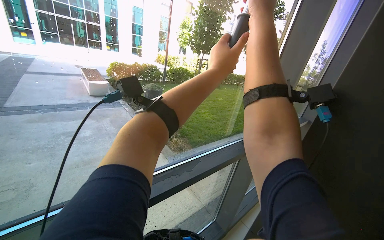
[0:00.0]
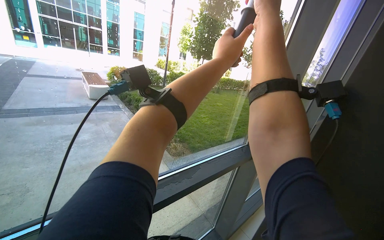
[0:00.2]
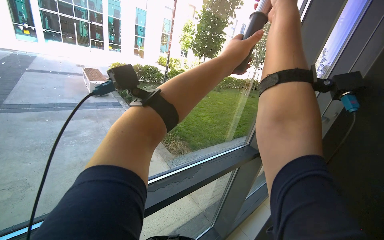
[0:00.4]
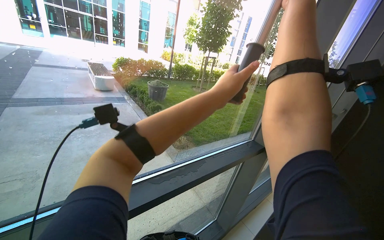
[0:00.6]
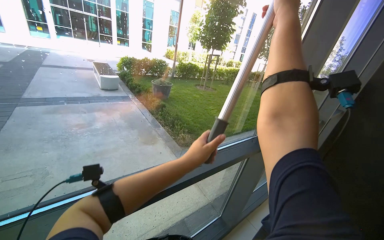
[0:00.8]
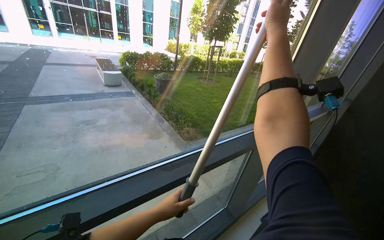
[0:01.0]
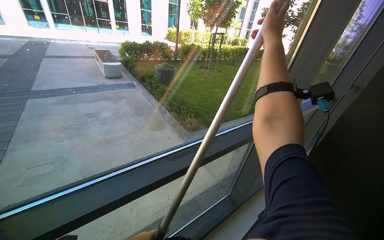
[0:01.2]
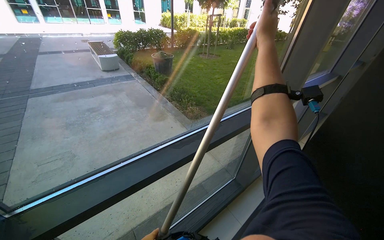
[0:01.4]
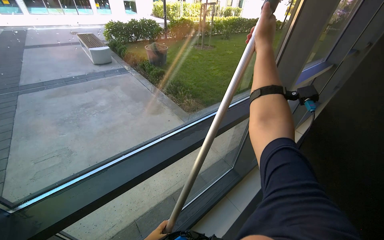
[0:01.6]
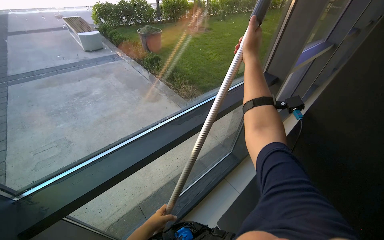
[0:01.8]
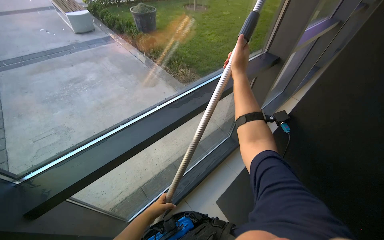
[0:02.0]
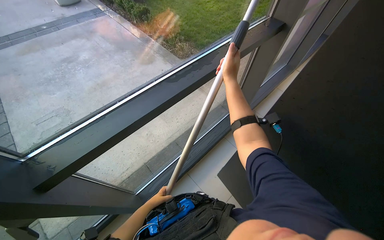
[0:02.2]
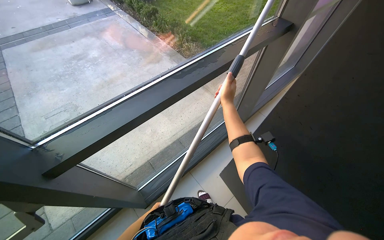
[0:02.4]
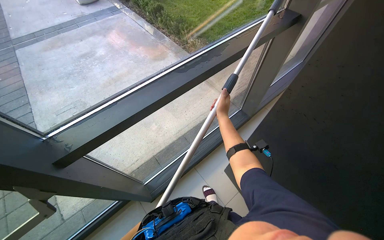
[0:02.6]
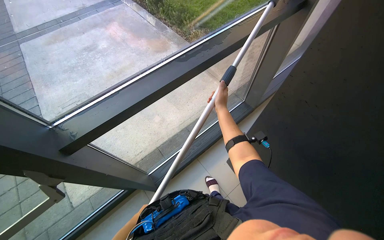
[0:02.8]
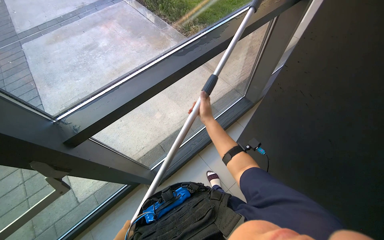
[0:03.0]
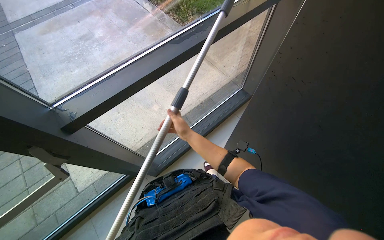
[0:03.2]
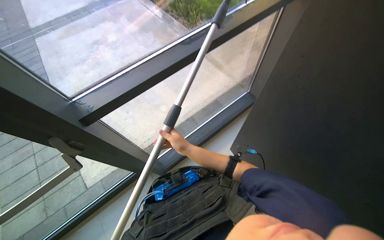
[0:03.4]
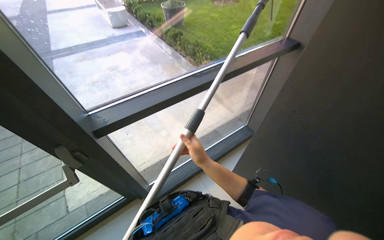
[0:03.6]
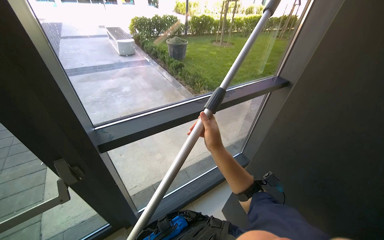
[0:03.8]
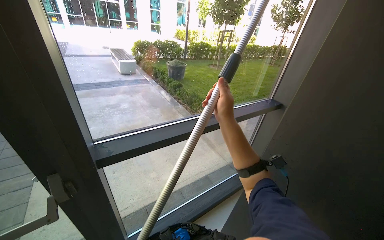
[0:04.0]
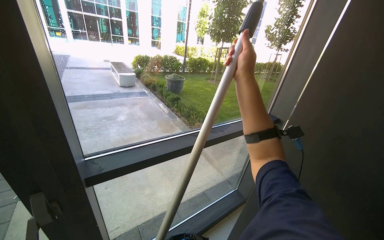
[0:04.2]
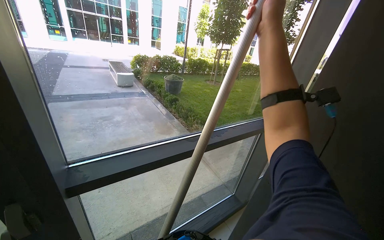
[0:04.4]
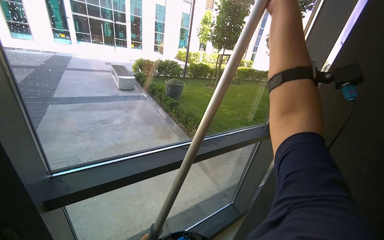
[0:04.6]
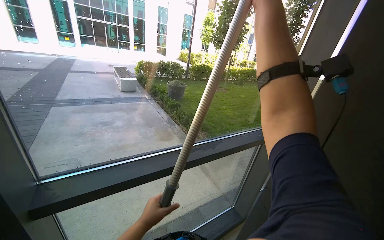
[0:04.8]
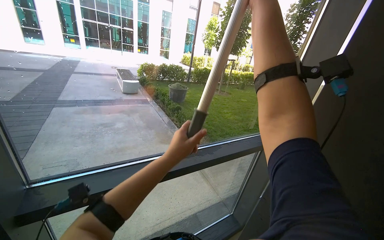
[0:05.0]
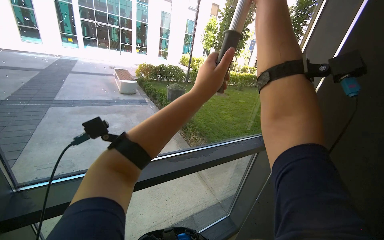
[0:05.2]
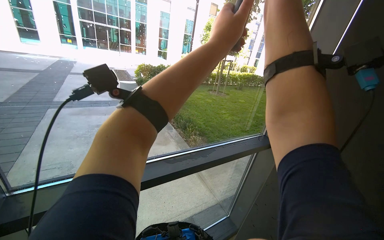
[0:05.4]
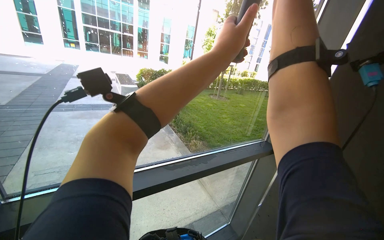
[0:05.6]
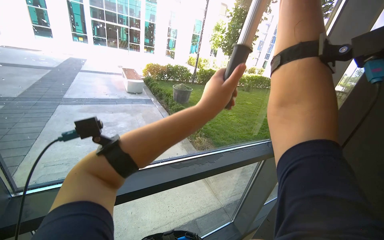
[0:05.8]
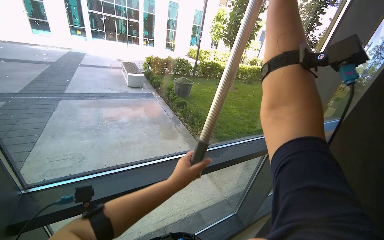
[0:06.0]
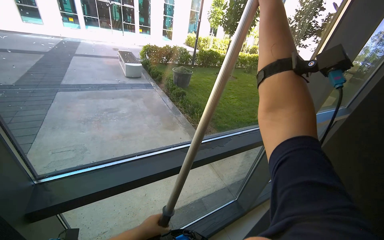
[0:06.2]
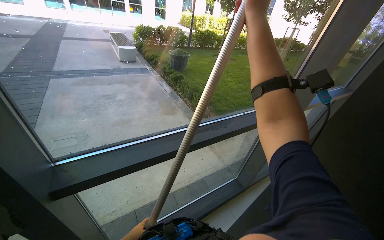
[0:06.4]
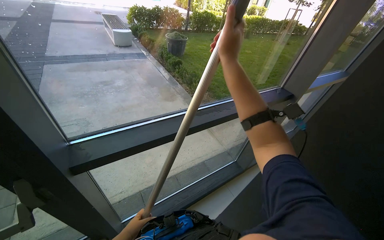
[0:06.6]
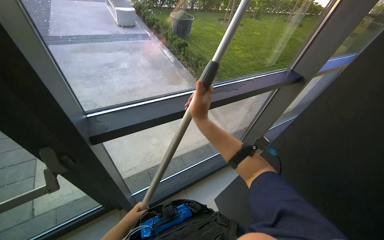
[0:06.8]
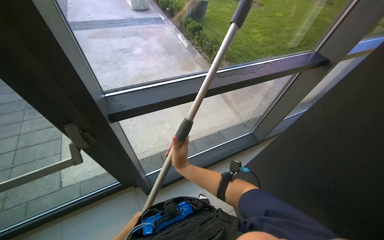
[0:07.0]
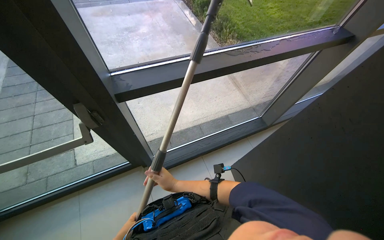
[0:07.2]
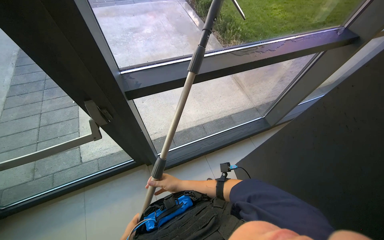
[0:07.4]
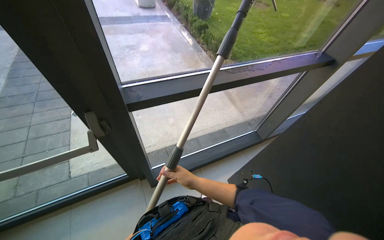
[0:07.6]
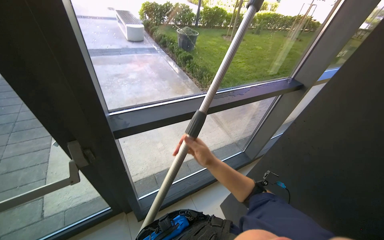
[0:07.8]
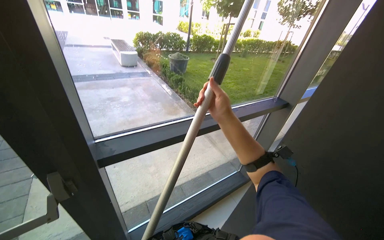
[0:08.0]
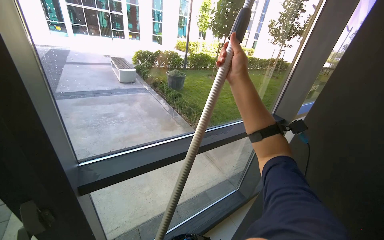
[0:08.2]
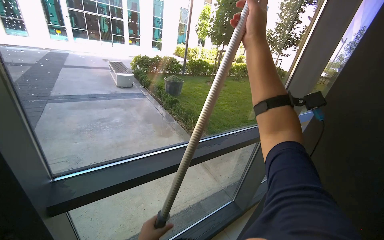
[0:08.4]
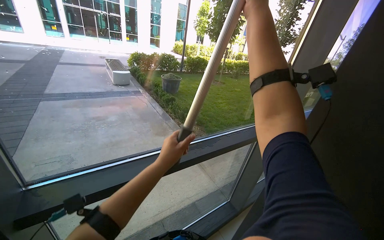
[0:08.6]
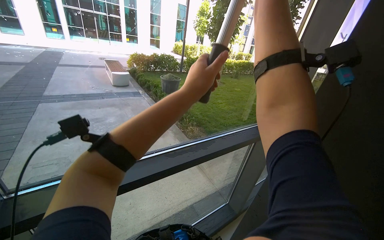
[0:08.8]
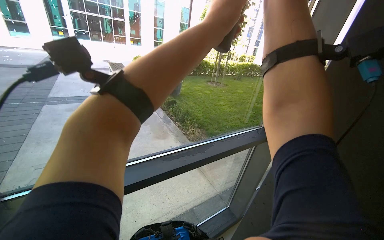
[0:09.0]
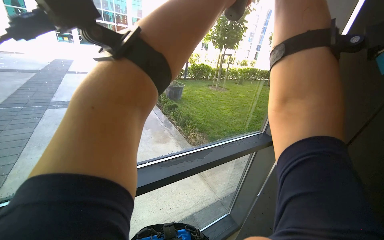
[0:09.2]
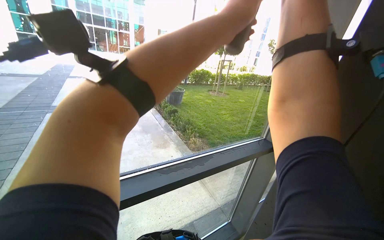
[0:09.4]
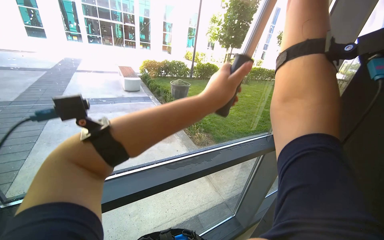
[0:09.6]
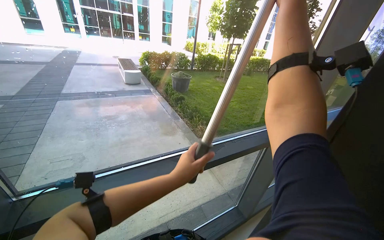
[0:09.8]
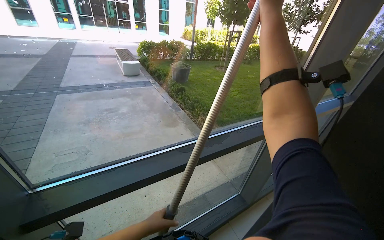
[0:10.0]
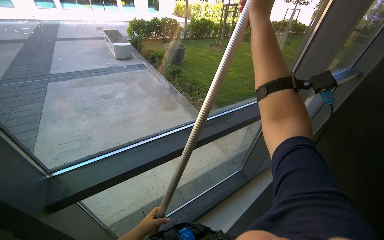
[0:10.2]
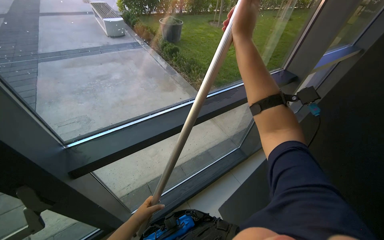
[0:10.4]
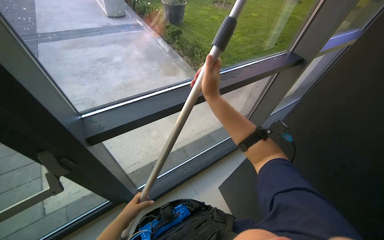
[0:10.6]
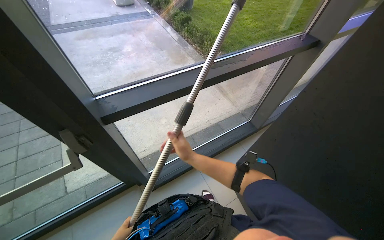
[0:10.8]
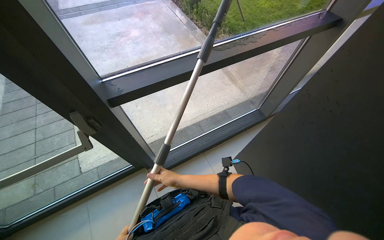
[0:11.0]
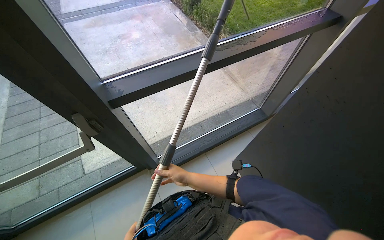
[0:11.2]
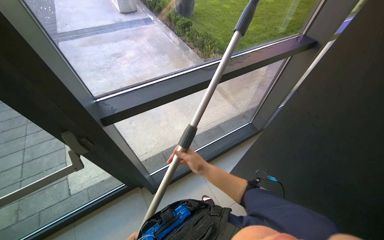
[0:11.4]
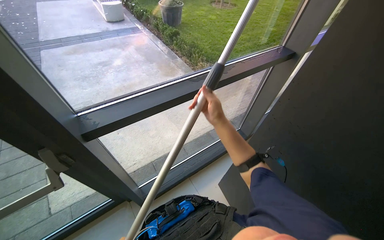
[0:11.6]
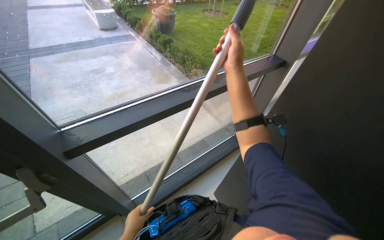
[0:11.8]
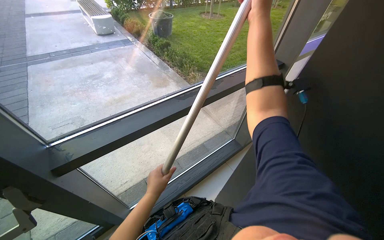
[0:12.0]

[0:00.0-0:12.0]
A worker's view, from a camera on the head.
Job: cleaning windows.
The whole recording: Cleaning building windows. The worker cleans large building windows using a pole with a squeegee and wipes the window frames with a cloth.
0:00.0 to 0:01.6: The view tilts some 15 degrees downward. The right hand heads farther from the camera, covering approximately 15 cm.
0:01.6 to 0:03.0: The view tips downward by roughly 25 degrees. The right hand goes approximately 50 cm down the picture and farther from the camera.
0:03.0 to 0:04.4: The wearer looks some 35 degrees further upward. The right hand is displaced up the picture and nearer to the camera by roughly 60 cm.
0:06.0 to 0:07.6: The view tilts roughly 25 degrees downward. The right hand travels down the picture, to the left and farther from the camera by approximately 90 cm.
0:07.6 to 0:09.0: The camera pitches upward, by about 25 degrees.
0:09.0 to 0:10.4: The view tips downward by about 20 degrees. The left hand moves down the picture and to the left, approximately 80 cm.
0:10.4 to 0:12.0: The right hand travels to the right by roughly 15 cm, and goes down the picture and returns, about 70 cm each way.

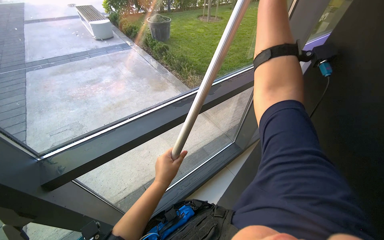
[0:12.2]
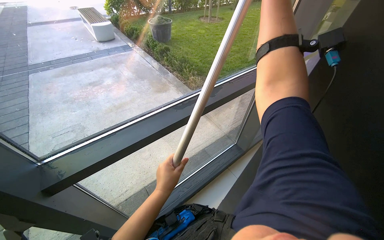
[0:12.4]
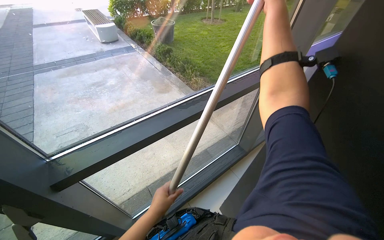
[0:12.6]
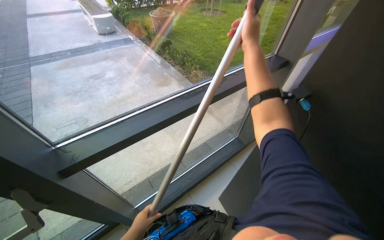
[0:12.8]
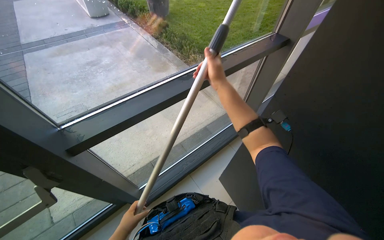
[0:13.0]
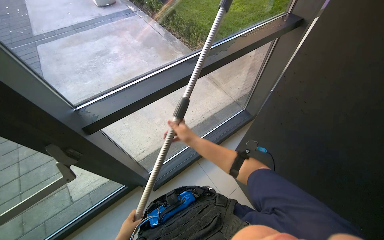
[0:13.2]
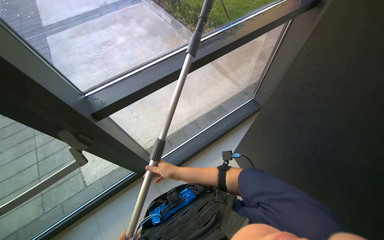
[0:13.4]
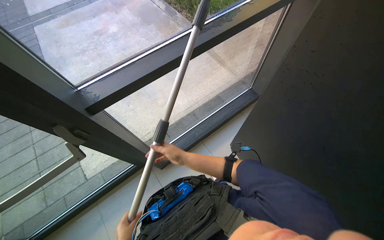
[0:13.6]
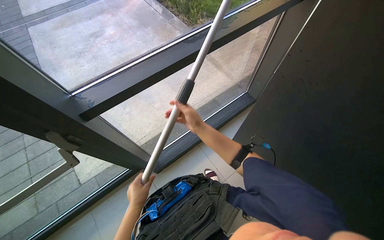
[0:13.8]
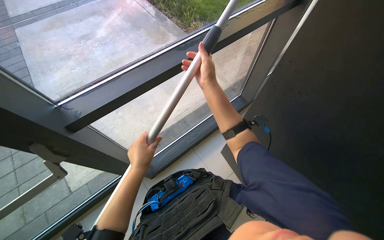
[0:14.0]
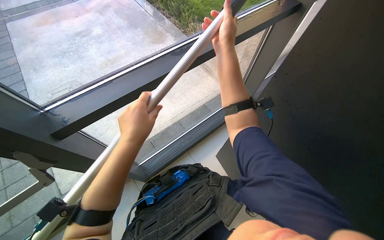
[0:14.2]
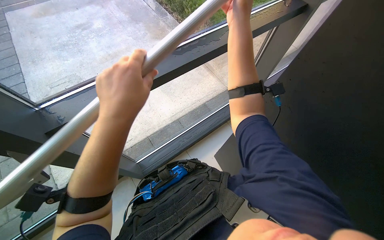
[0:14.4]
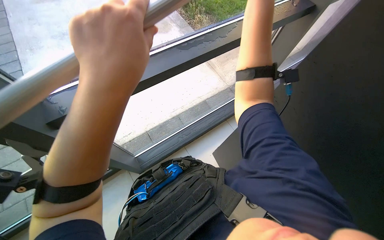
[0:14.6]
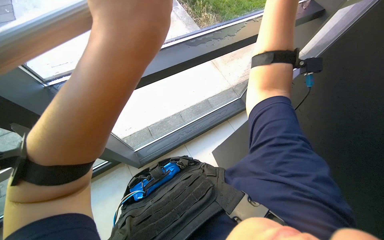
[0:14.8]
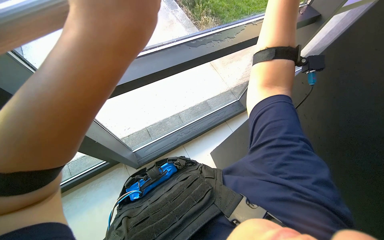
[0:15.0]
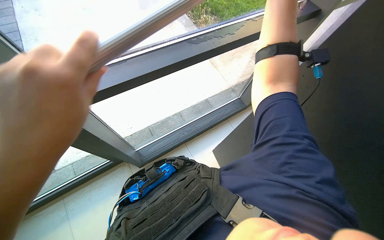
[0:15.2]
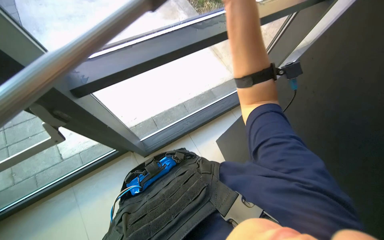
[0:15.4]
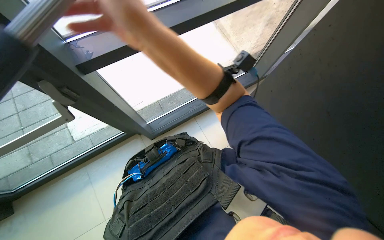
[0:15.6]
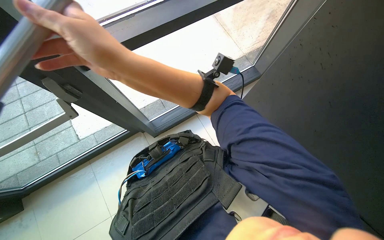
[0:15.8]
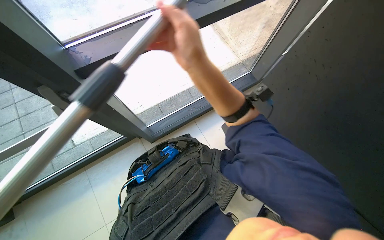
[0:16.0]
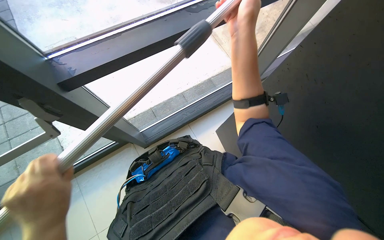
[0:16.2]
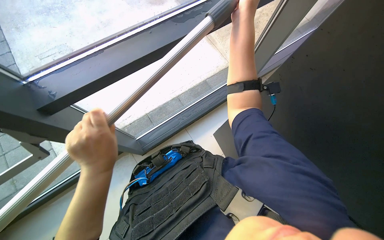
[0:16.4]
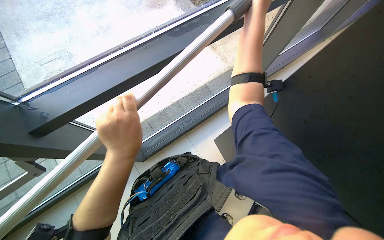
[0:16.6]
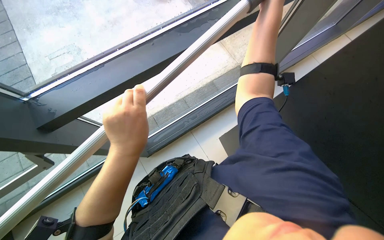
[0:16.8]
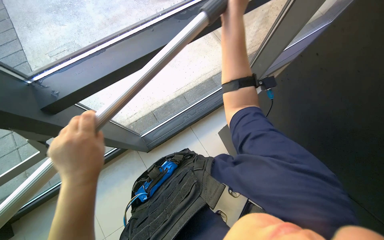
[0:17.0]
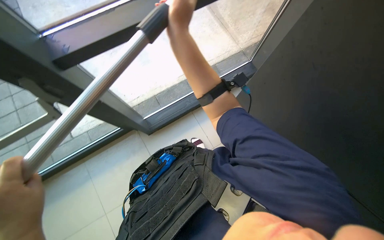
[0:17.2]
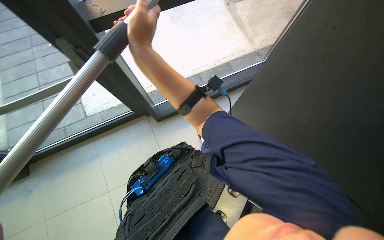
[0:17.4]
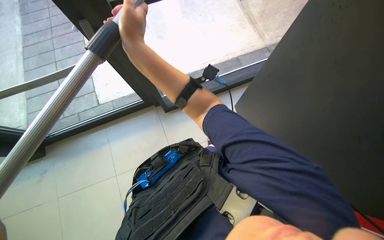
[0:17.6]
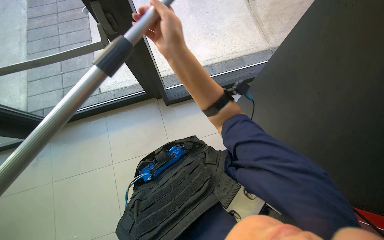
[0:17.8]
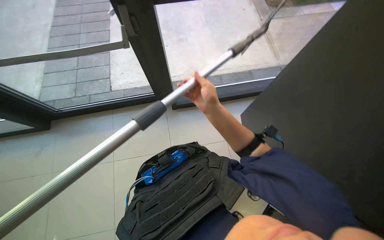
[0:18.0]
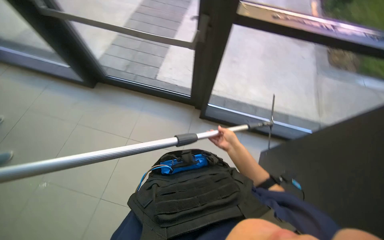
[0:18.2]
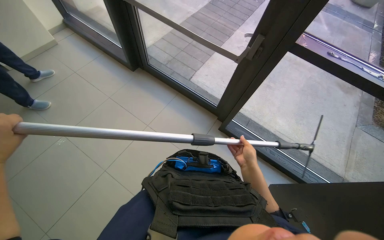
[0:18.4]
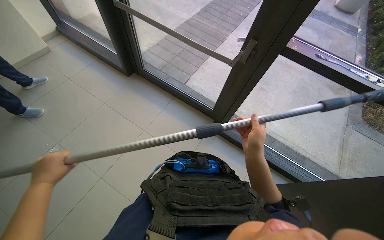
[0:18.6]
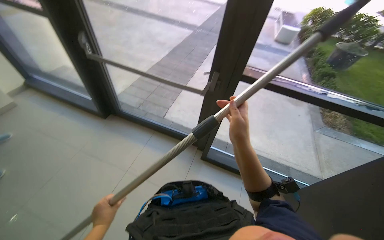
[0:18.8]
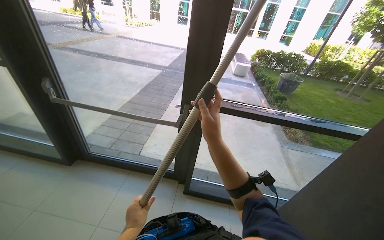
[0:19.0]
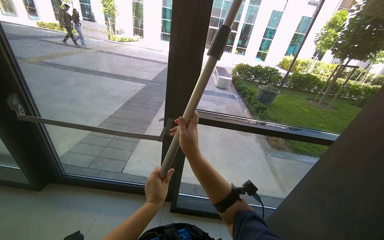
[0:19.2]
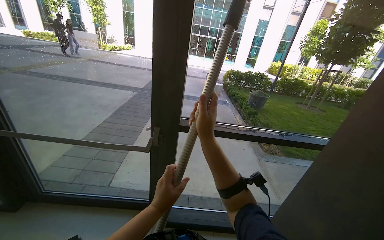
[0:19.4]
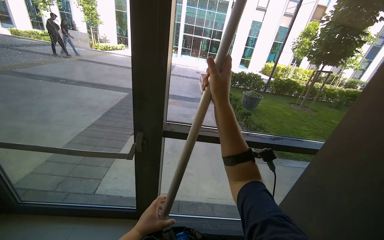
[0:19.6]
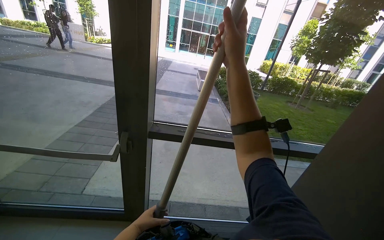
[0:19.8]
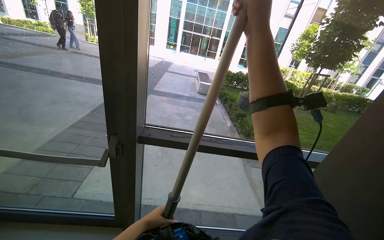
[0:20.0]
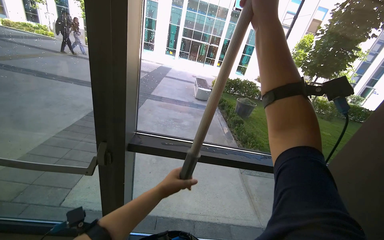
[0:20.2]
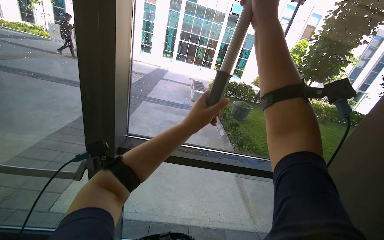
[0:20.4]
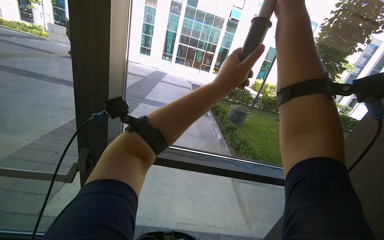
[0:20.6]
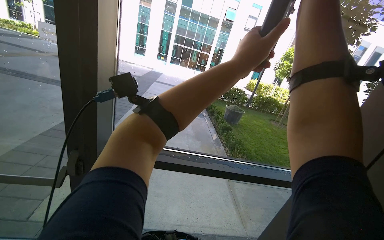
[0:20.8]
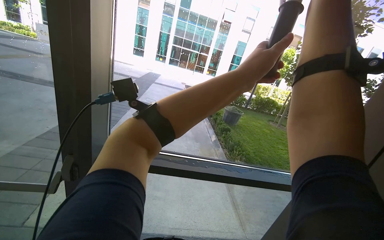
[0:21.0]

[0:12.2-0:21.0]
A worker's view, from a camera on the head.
Job: cleaning windows.
The whole recording: Cleaning building windows. The worker cleans large building windows using a pole with a squeegee and wipes the window frames with a cloth.
0:12.2 to 0:13.6: The wearer looks approximately 15 degrees further downward. The right hand travels down the picture and to the left by roughly 80 cm.
0:16.6 to 0:18.0: The right hand moves down the picture, roughly 25 cm, and travels to the left and back again, roughly 30 cm each way.
0:18.0 to 0:19.6: The camera sweeps to the right, by about 20 degrees. The wearer looks roughly 35 degrees further upward.
0:19.6 to 0:21.0: The left hand moves up the picture and to the right, roughly 70 cm.
